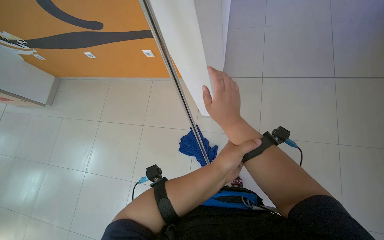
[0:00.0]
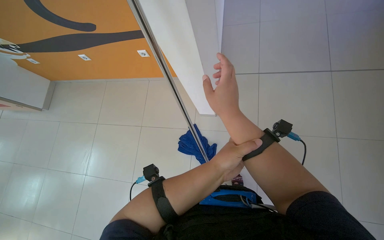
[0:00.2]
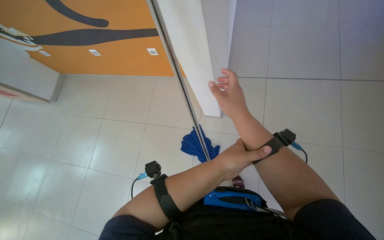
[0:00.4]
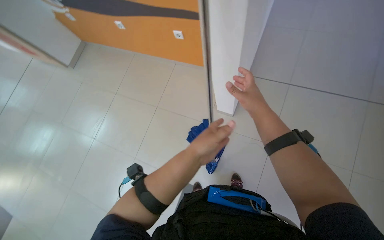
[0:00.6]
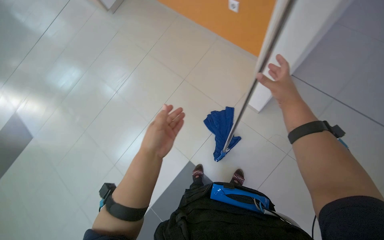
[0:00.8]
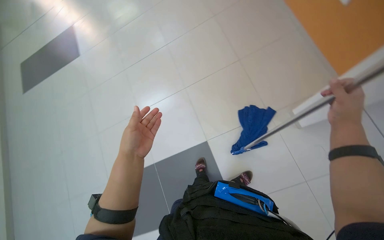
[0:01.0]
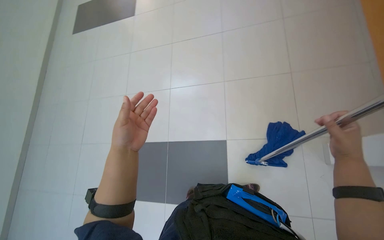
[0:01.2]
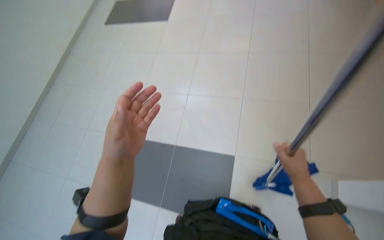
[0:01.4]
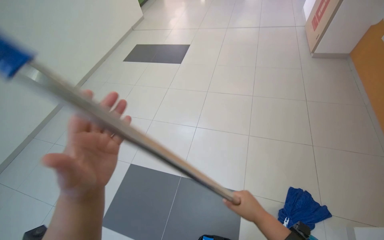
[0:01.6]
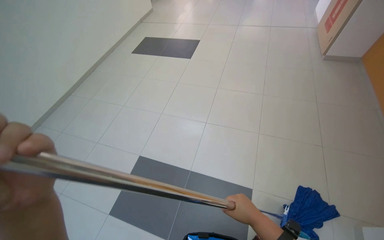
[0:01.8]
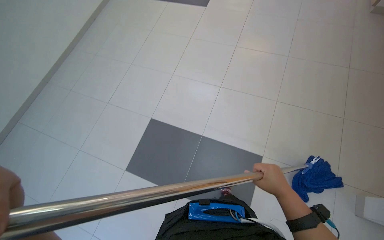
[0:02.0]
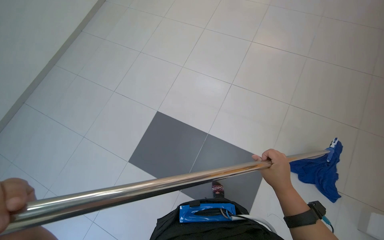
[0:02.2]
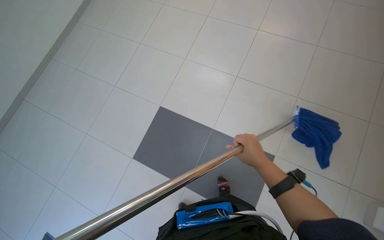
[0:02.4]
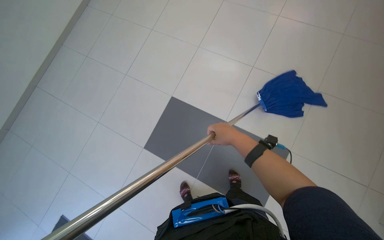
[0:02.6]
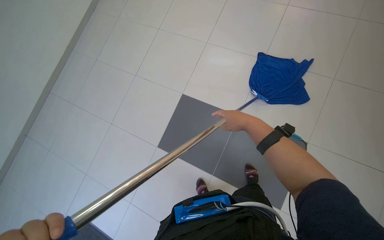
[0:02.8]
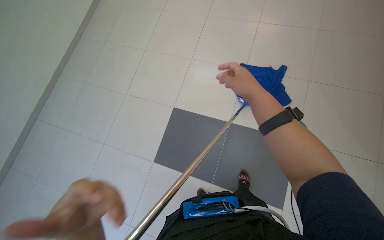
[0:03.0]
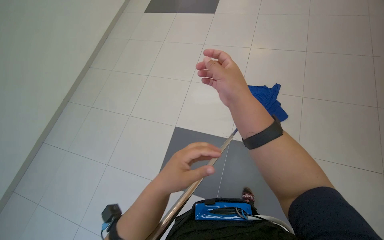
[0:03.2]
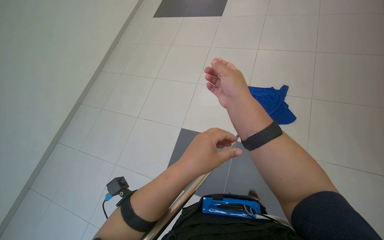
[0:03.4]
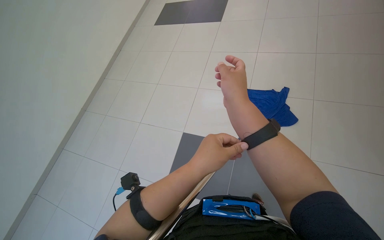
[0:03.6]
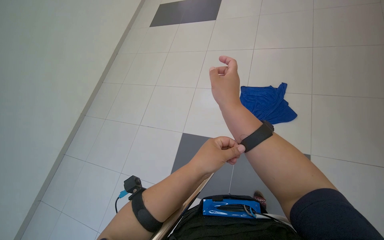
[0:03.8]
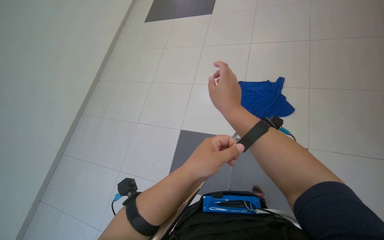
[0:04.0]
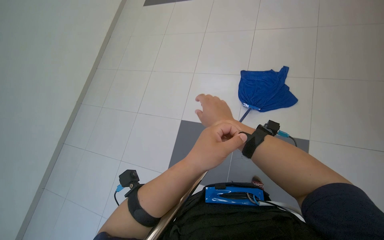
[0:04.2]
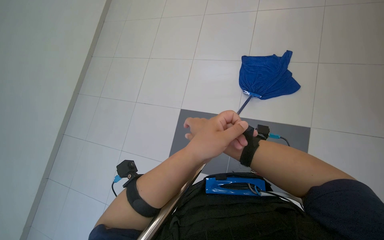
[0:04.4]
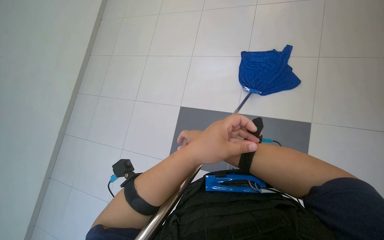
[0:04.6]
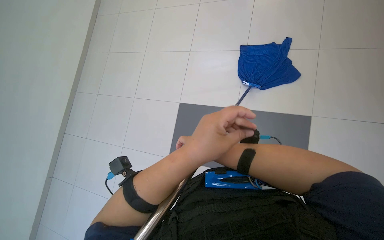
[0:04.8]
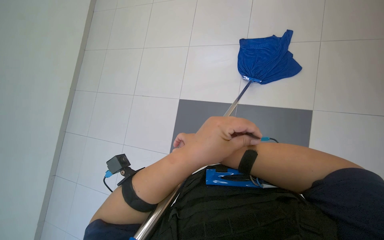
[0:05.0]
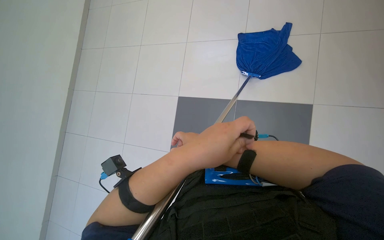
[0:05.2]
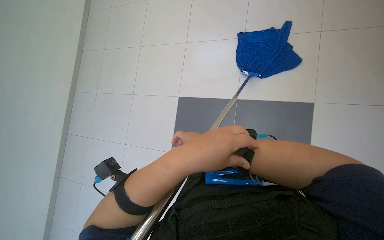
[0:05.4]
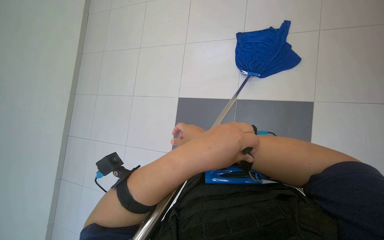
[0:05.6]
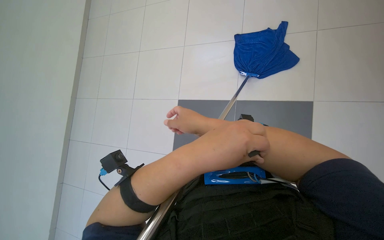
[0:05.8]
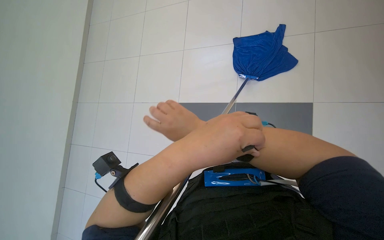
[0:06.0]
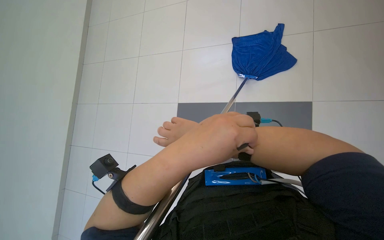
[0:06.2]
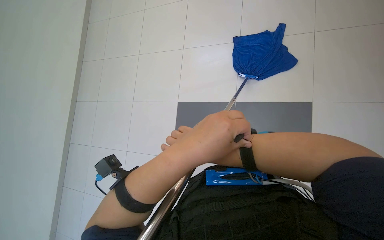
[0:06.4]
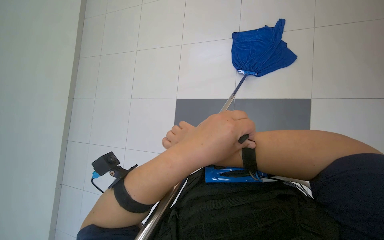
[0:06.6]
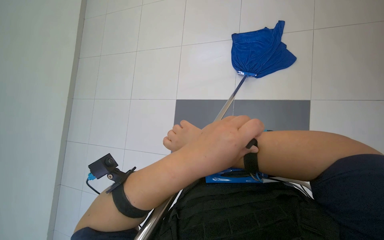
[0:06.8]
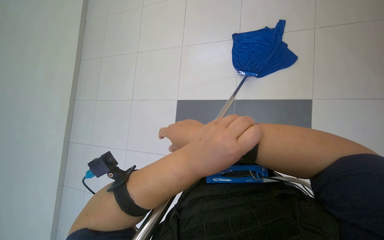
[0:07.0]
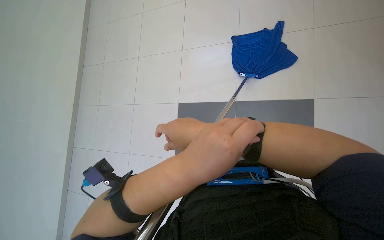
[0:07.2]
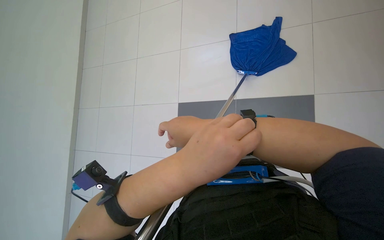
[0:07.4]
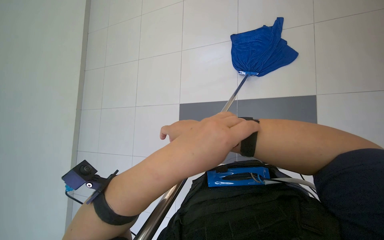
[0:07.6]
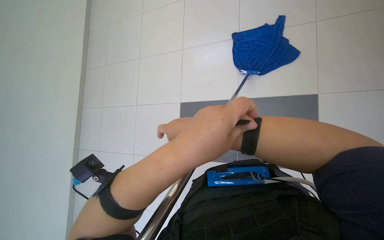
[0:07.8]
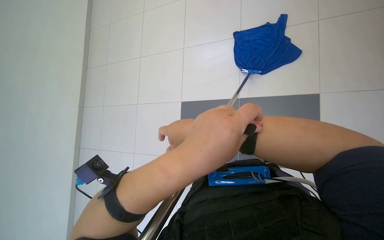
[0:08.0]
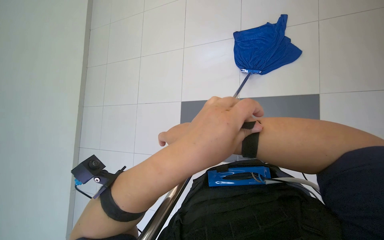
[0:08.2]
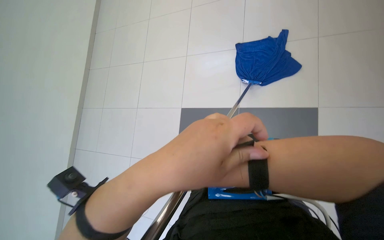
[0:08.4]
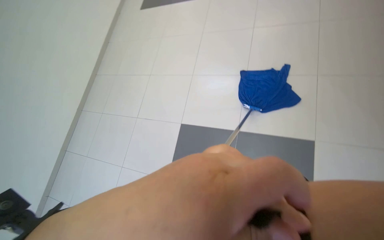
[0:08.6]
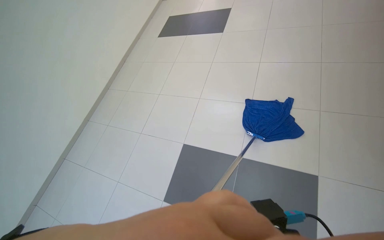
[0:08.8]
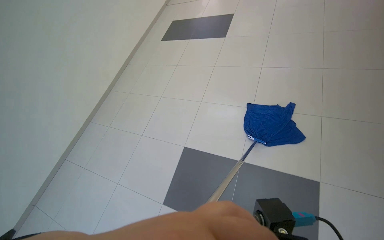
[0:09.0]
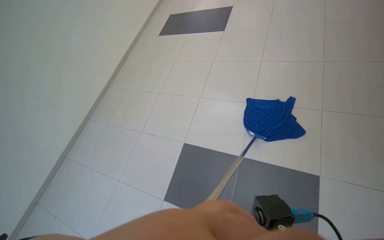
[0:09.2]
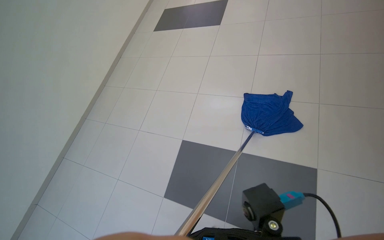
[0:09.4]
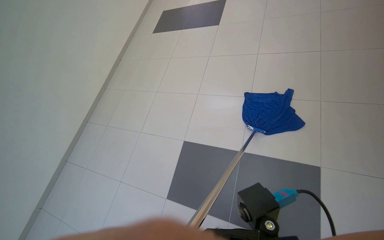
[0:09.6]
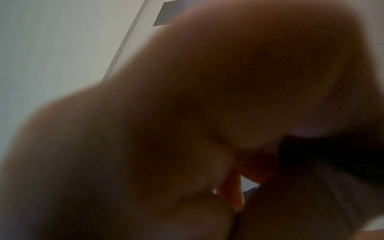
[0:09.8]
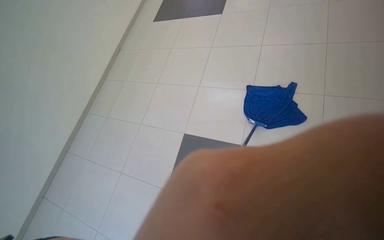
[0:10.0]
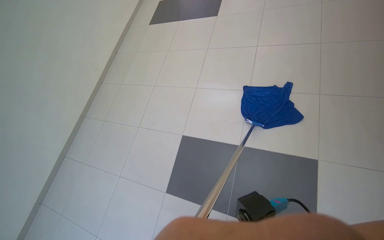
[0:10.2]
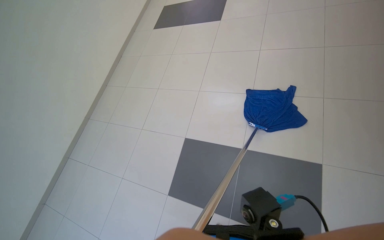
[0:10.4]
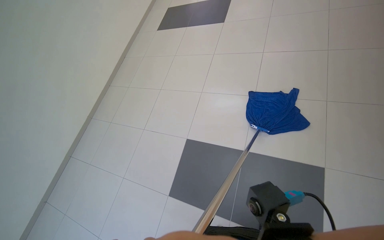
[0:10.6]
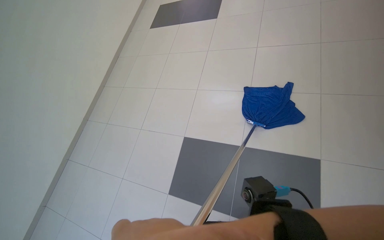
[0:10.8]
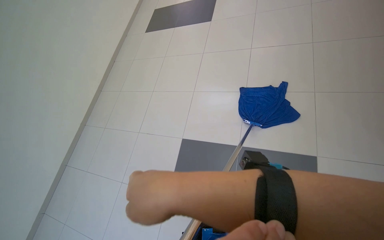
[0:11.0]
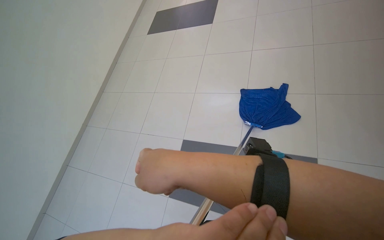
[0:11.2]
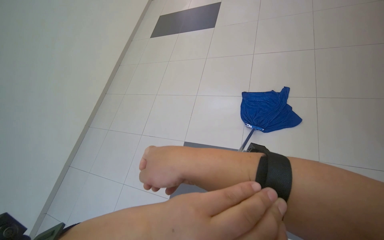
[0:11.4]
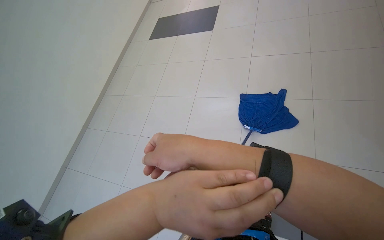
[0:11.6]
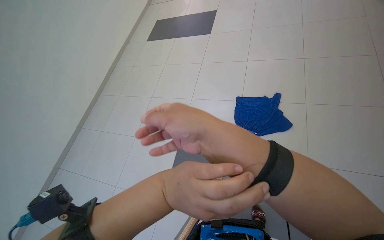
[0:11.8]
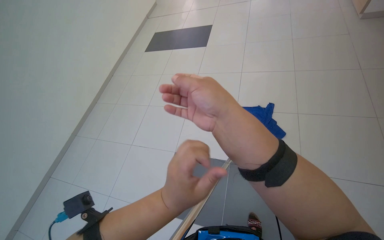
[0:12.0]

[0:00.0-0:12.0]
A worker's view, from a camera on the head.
Job: mopping floor.
The whole recording: Mopping the floor. The worker mops the tiled floor with a blue mop.
0:00.0 to 0:01.6: The wearer looks approximately 55 degrees further to the left. The wearer looks roughly 15 degrees further downward.
0:03.0 to 0:04.4: The left hand is displaced to the right and up the picture by about 20 cm.
0:07.6 to 0:09.0: The wearer looks approximately 15 degrees further upward.

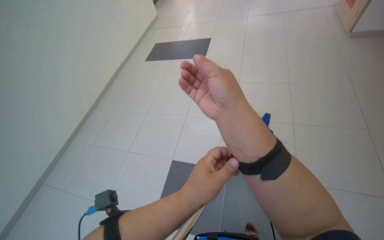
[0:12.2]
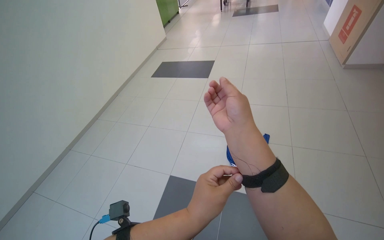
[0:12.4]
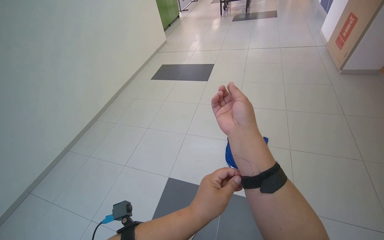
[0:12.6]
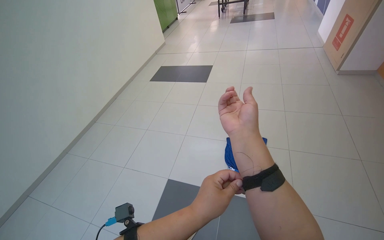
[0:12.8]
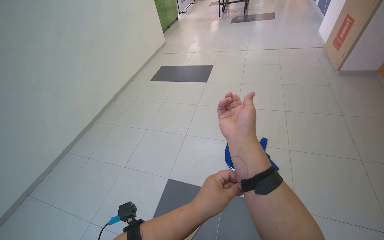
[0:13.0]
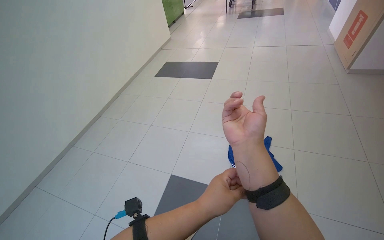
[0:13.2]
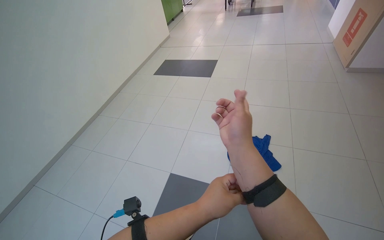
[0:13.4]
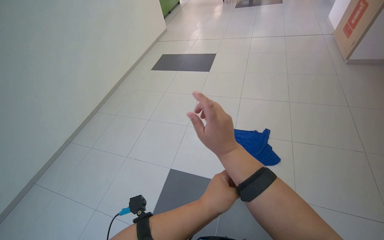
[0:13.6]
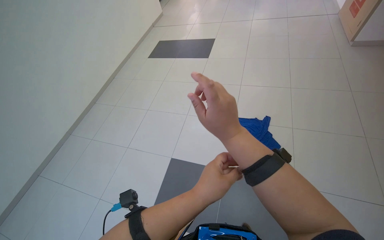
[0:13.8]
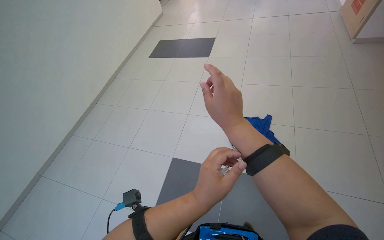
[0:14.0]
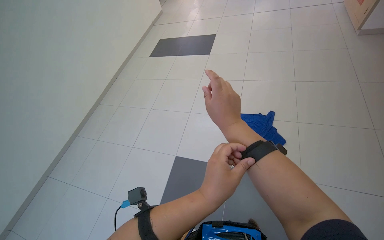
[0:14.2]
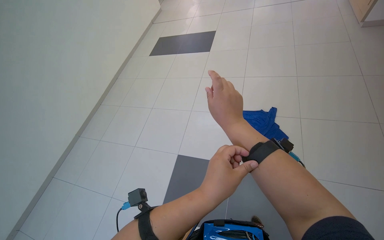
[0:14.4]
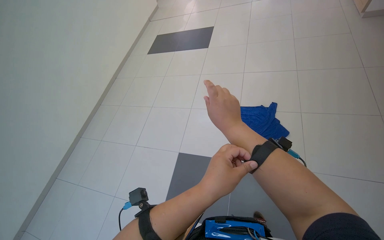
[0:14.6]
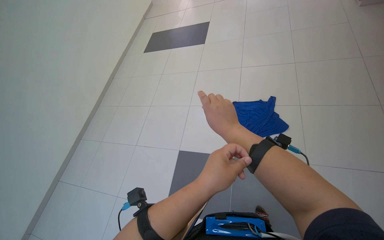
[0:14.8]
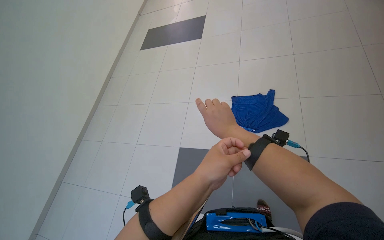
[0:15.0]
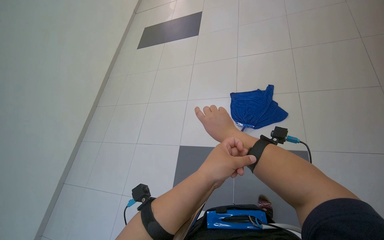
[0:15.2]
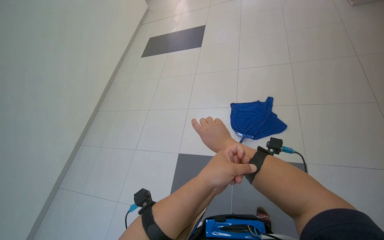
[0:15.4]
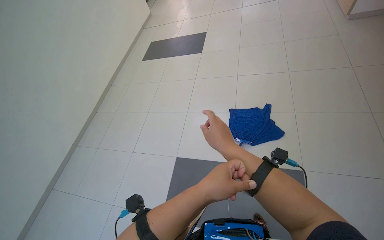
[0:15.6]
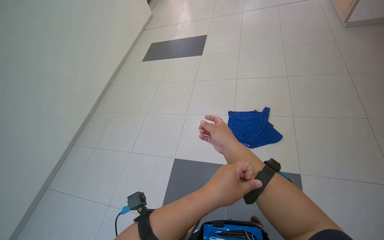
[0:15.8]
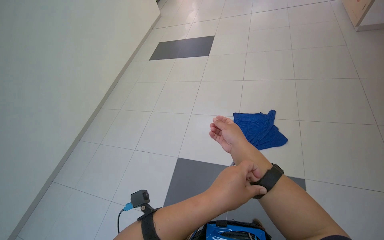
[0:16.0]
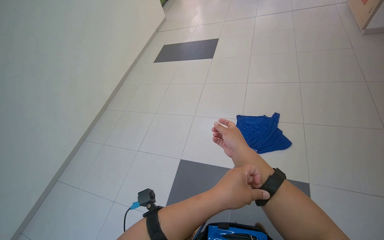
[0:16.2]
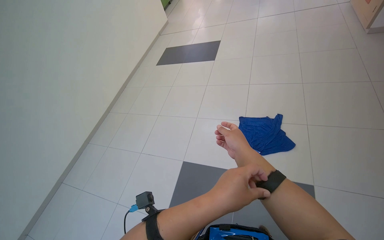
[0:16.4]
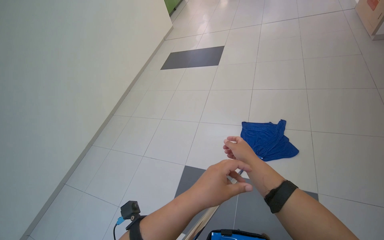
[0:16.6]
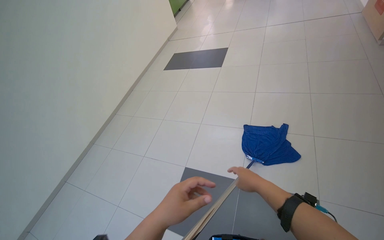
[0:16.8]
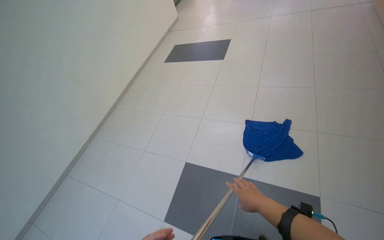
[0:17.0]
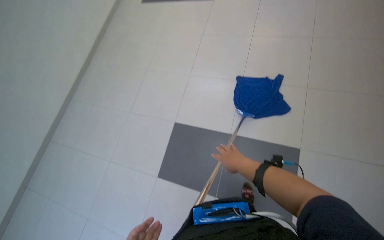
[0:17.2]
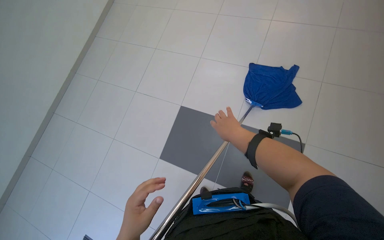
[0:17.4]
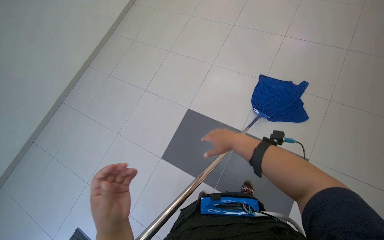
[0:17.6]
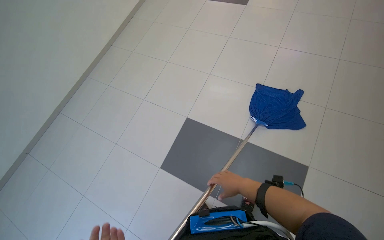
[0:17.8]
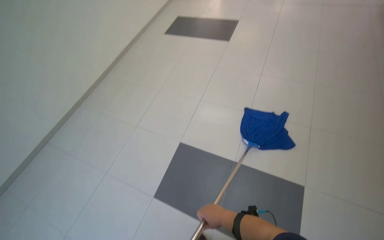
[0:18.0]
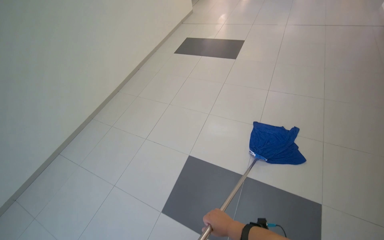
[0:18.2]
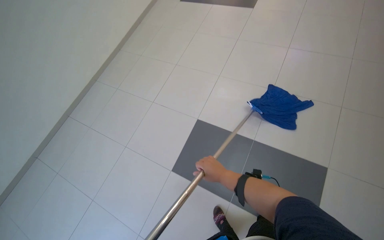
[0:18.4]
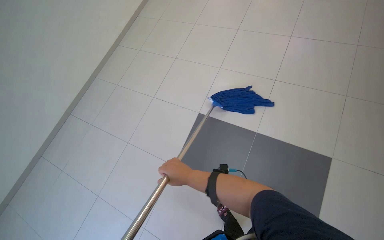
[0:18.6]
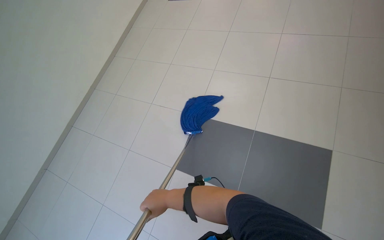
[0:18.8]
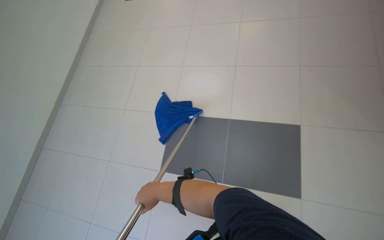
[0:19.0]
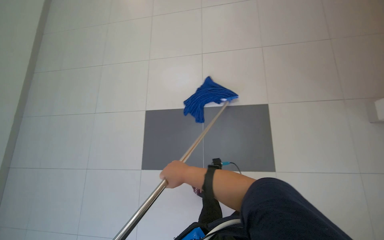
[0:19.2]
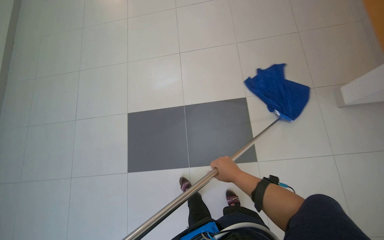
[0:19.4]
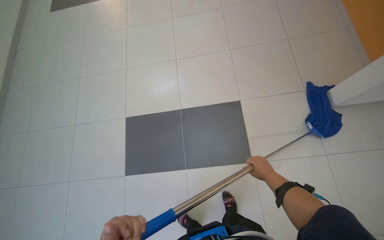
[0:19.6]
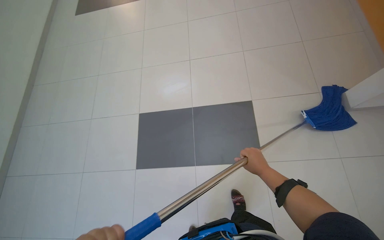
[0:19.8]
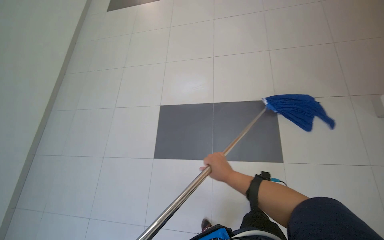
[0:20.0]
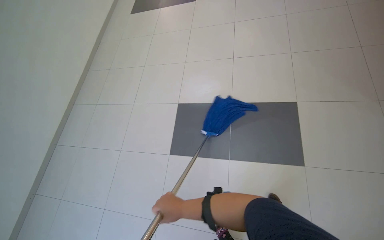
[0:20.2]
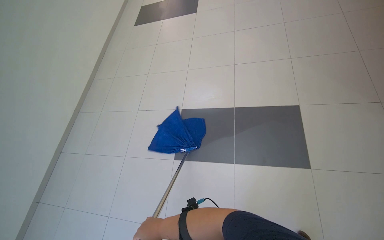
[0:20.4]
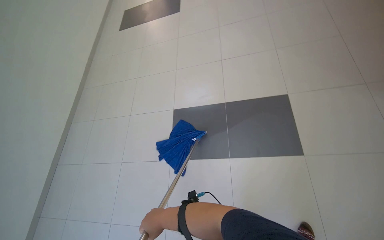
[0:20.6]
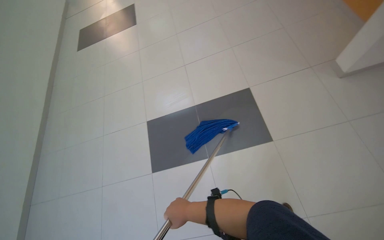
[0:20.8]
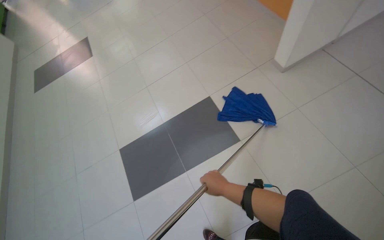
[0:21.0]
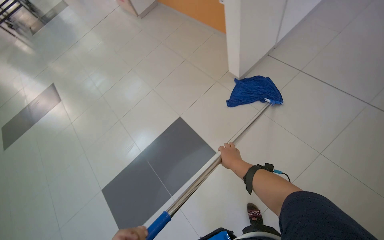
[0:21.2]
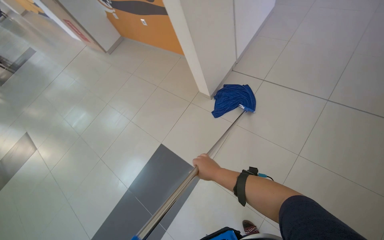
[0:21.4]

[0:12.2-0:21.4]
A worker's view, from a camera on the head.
Job: mopping floor.
The whole recording: Mopping the floor. The worker mops the tiled floor with a blue mop.
0:13.8 to 0:15.2: The right hand moves farther from the camera, some 10 cm.
0:15.2 to 0:16.8: The left hand goes some 10 cm to the left.
0:16.8 to 0:18.4: The view tips downward by some 15 degrees. The right hand heads to the left and farther from the camera, covering roughly 25 cm.
0:18.4 to 0:19.8: The scene rotates counterclockwise by about 25 degrees. The right hand moves to the right, about 50 cm.
0:19.8 to 0:21.4: The camera travels some 50 cm. The head turns to the right by some 50 degrees. The camera pitches upward, by about 20 degrees.
